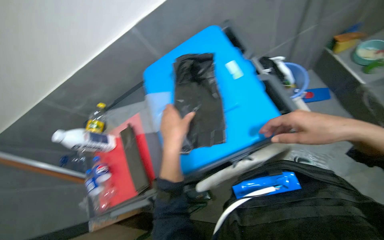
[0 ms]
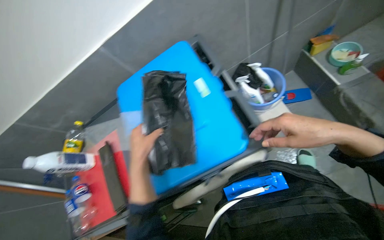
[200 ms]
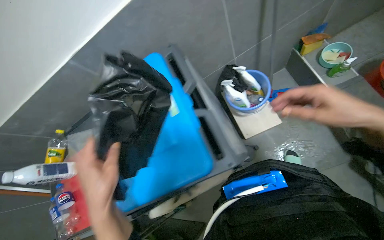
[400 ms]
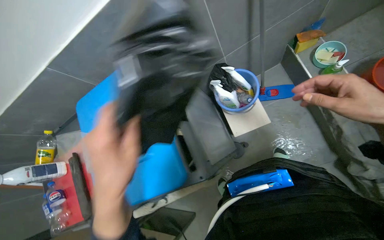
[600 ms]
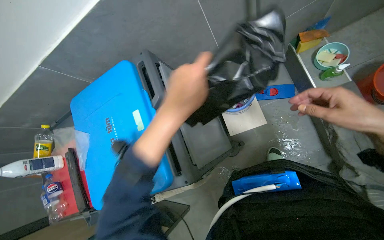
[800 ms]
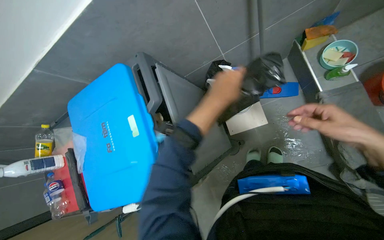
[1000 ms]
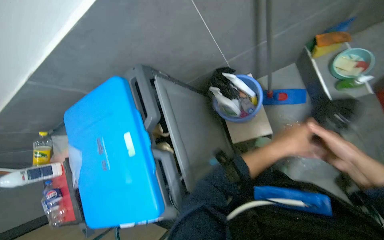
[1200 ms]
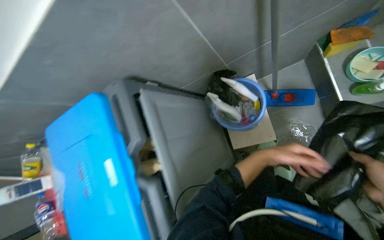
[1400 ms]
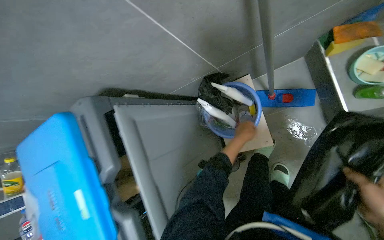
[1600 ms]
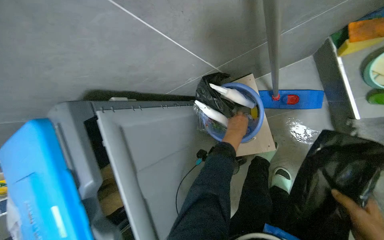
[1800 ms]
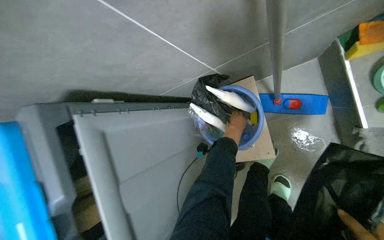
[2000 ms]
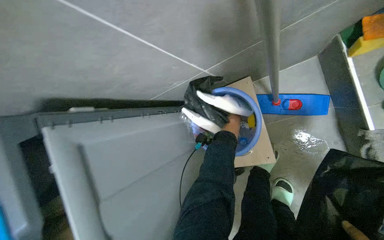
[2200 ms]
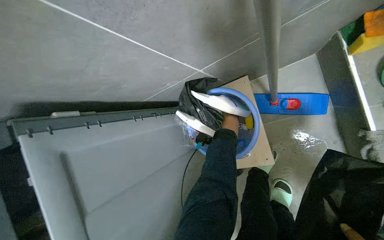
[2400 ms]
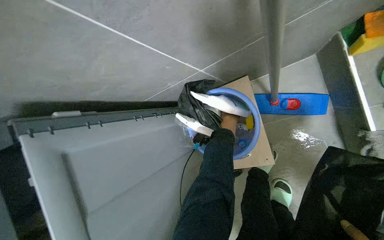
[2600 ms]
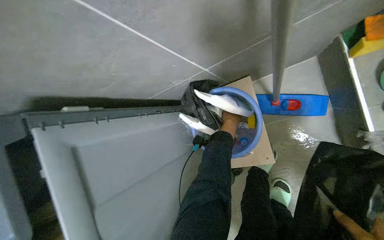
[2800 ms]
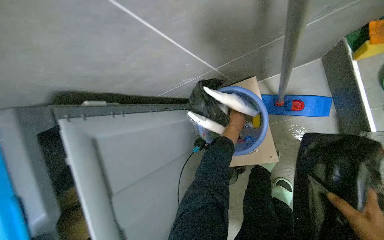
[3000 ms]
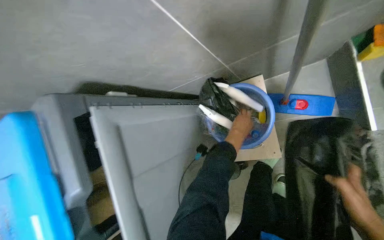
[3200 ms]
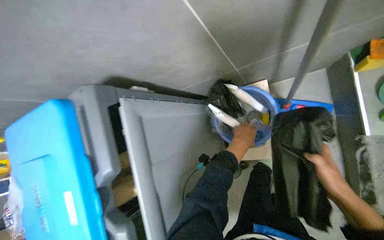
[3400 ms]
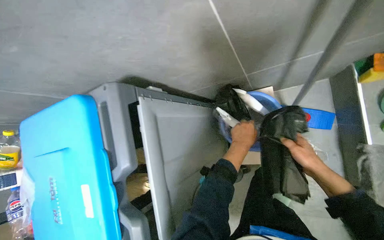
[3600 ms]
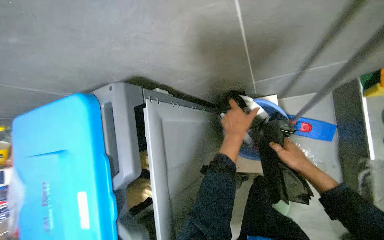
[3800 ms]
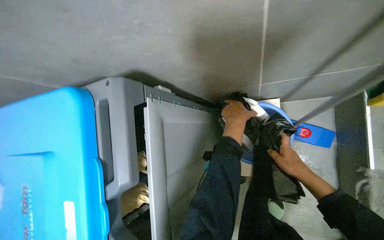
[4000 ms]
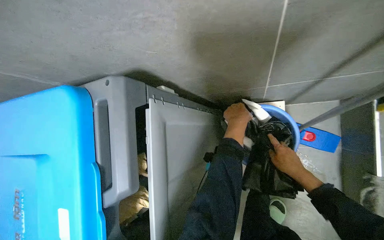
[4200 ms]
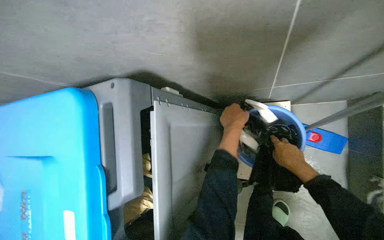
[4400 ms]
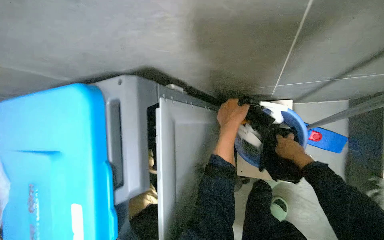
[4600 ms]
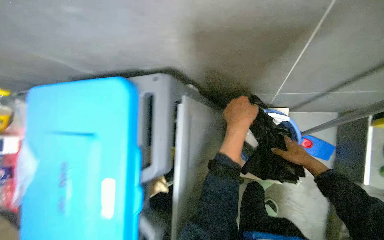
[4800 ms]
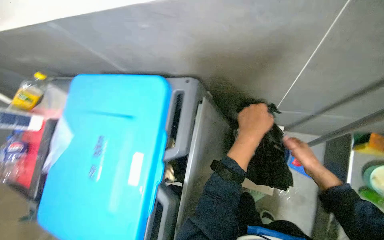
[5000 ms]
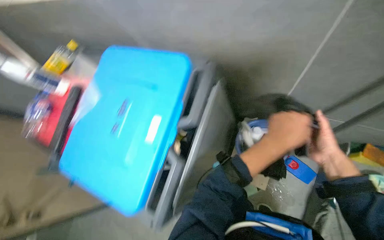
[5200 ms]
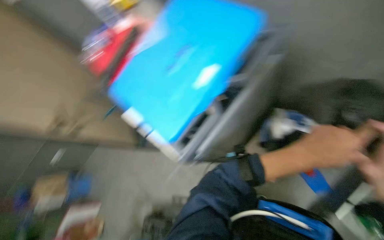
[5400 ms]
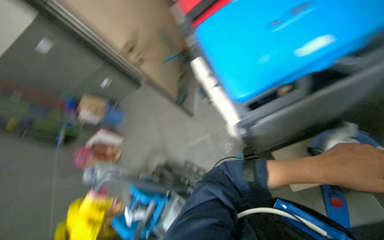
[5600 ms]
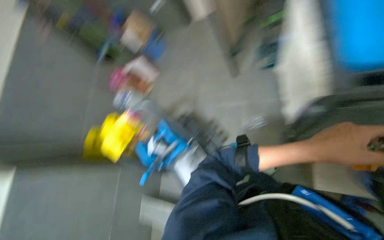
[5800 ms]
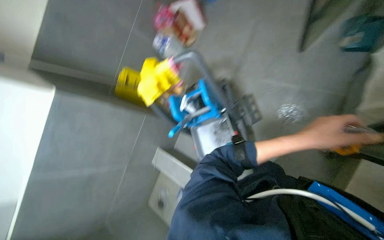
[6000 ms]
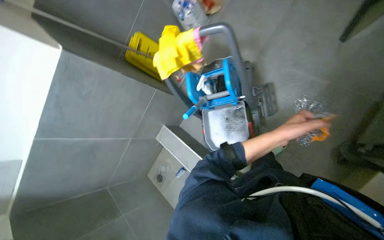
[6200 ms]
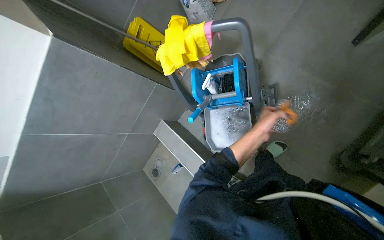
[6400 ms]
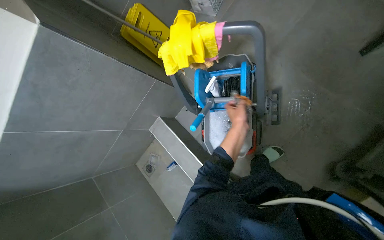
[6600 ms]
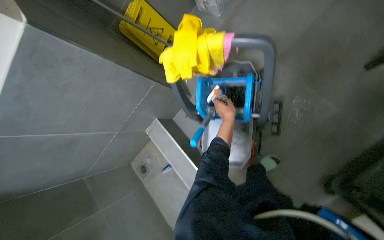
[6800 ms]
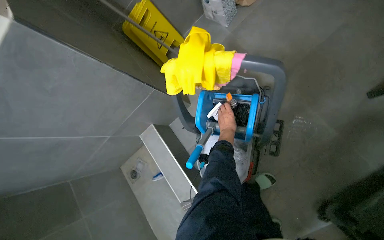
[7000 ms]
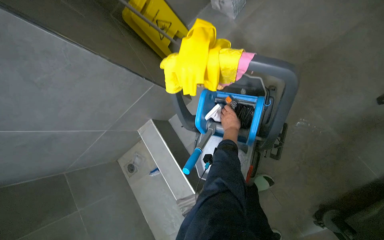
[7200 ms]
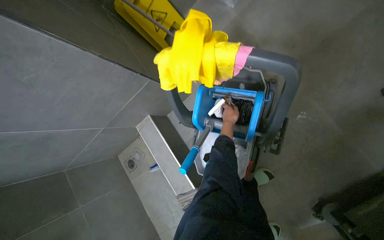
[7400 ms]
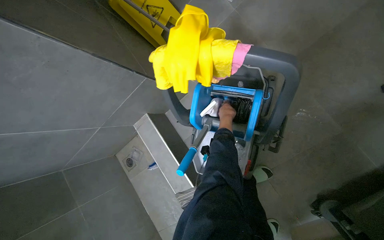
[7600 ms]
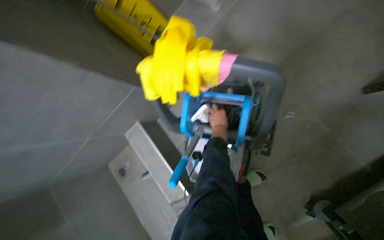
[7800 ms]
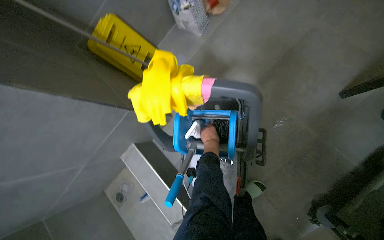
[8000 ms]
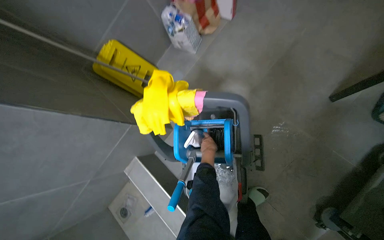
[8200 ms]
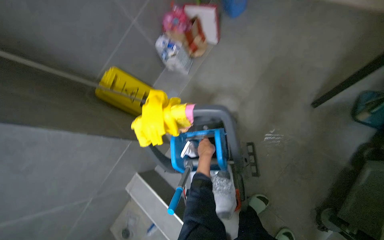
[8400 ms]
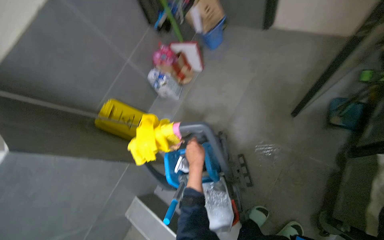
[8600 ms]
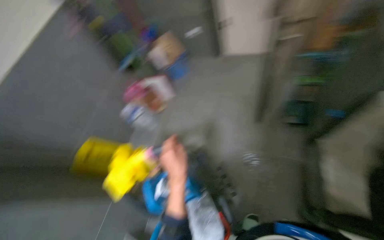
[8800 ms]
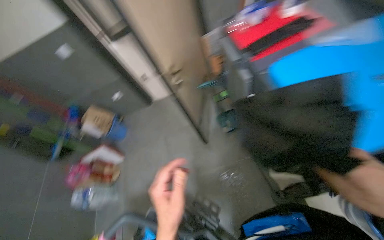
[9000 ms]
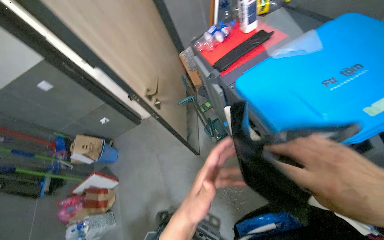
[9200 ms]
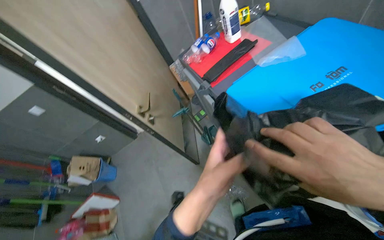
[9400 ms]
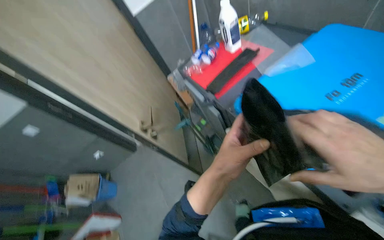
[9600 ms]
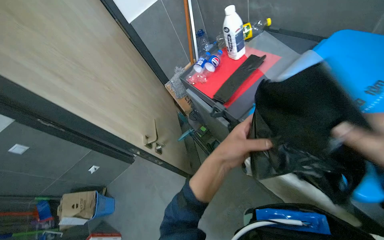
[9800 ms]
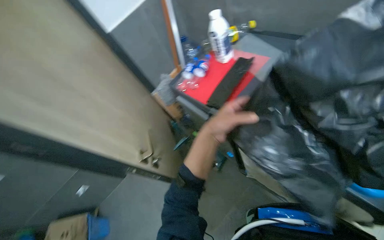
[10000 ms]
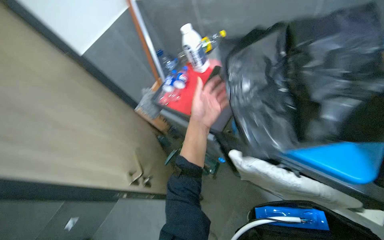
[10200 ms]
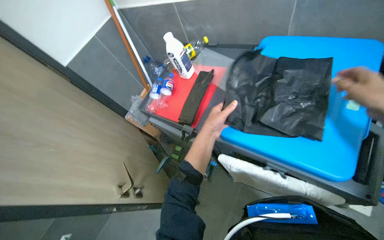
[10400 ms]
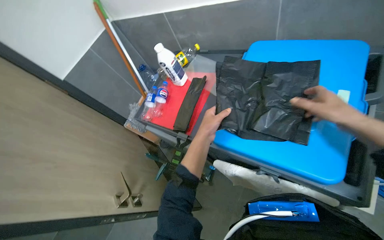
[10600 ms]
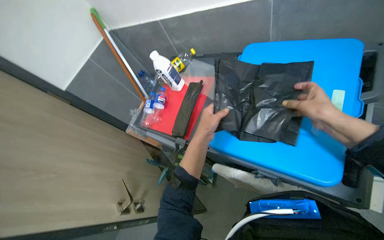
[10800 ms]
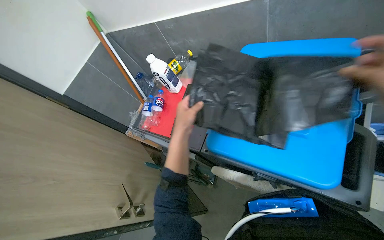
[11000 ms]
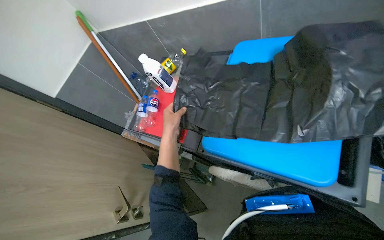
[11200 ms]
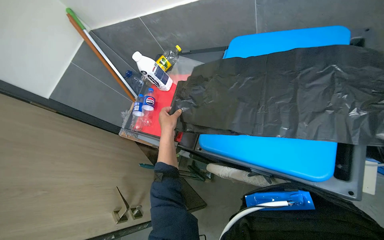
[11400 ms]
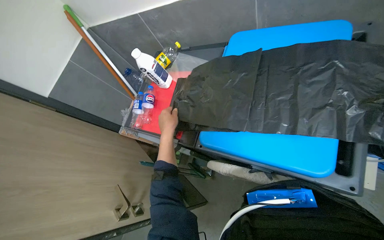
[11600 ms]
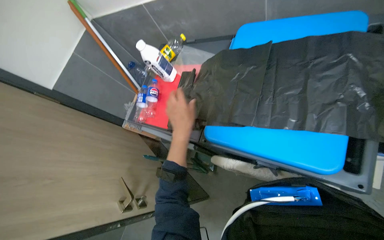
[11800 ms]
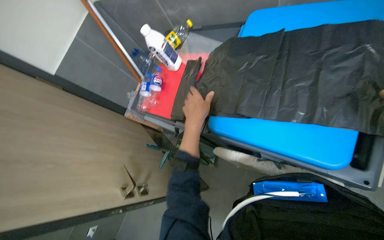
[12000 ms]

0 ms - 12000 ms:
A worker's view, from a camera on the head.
Job: preparing cleaning supplies.
The whole recording: Unfolding and preparing trash bags. The worker unfolds and neatly stacks black trash bags, then places them into a bucket.
0 ms - 1600 ms: The head travels about 70 cm. The camera pitches downward, by roughly 15 degrees.
1600 ms - 3000 ms: The left hand shifts some 20 cm farther from the camera and up the picture.
3000 ms - 4400 ms: The left hand shifts roughly 25 cm to the left and nearer to the camera.
4400 ms - 6000 ms: The camera travels approximately 60 cm. The head turns to the left by some 70 degrees. The view tilts approximately 25 degrees downward.
6000 ms - 7600 ms: The wearer moves roughly 50 cm. The view tilts about 25 degrees downward.
7600 ms - 9000 ms: The camera is carried approximately 60 cm. The head rotates approximately 65 degrees to the right. The wearer looks approximately 50 degrees further upward.
9000 ms - 10400 ms: The wearer looks about 40 degrees further to the right. The camera pitches upward, by about 15 degrees. The left hand heads up the picture and farther from the camera, covering about 60 cm.
10400 ms - 12000 ms: The left hand goes to the left and returns, some 5 cm each way.

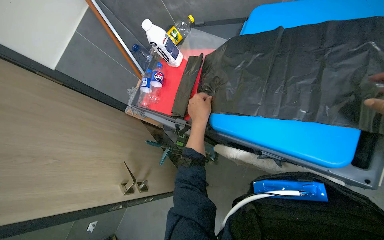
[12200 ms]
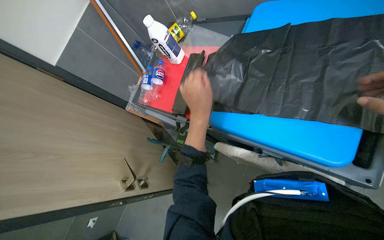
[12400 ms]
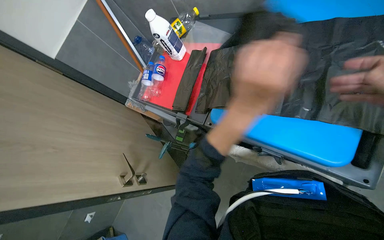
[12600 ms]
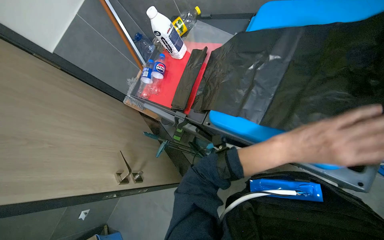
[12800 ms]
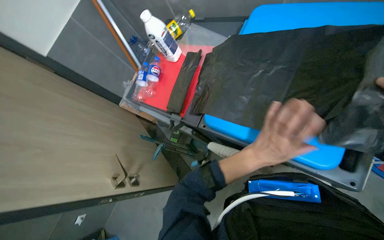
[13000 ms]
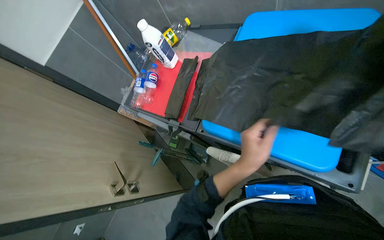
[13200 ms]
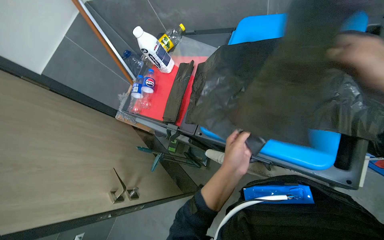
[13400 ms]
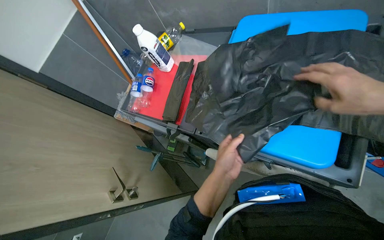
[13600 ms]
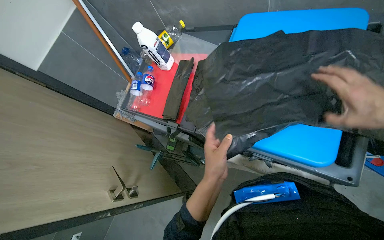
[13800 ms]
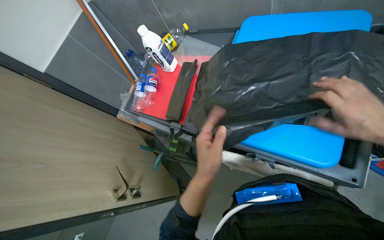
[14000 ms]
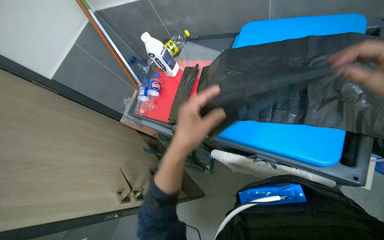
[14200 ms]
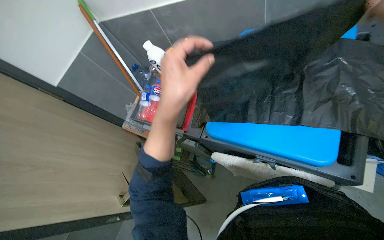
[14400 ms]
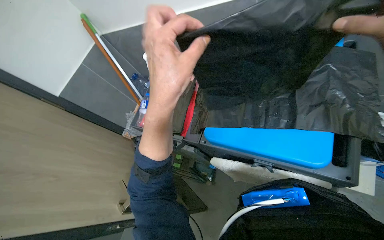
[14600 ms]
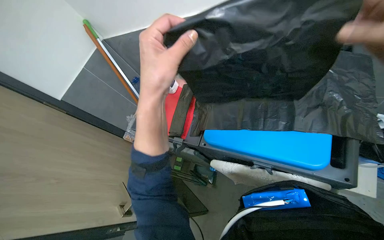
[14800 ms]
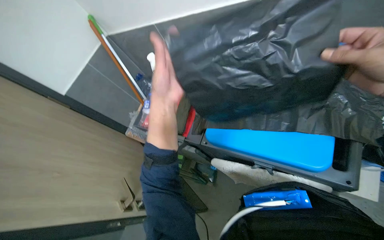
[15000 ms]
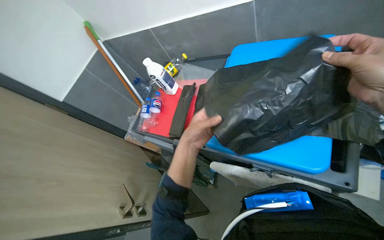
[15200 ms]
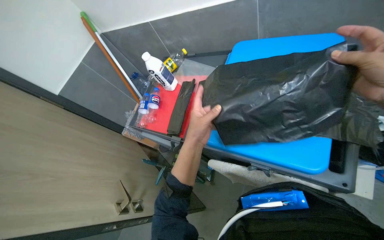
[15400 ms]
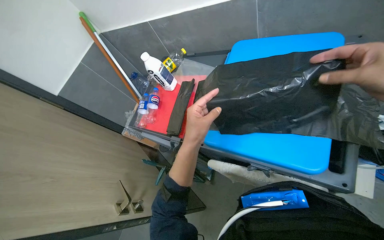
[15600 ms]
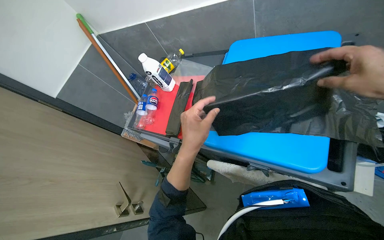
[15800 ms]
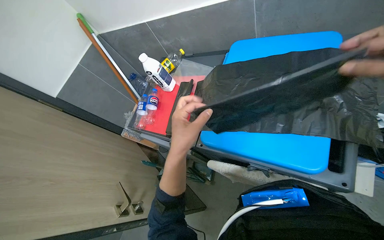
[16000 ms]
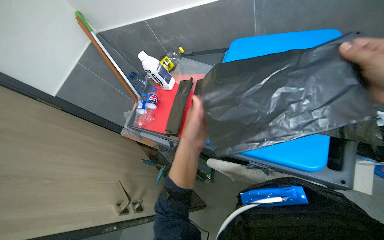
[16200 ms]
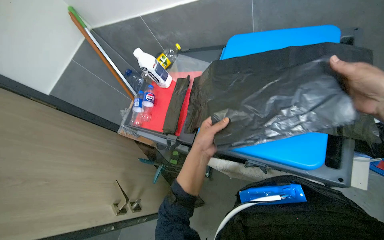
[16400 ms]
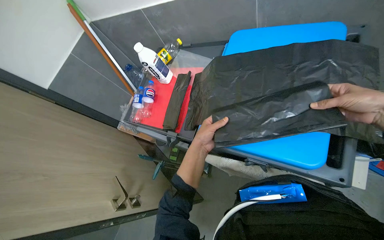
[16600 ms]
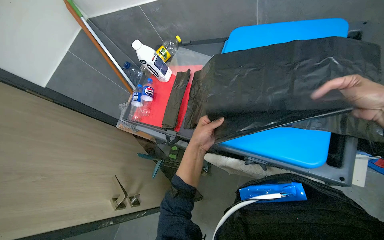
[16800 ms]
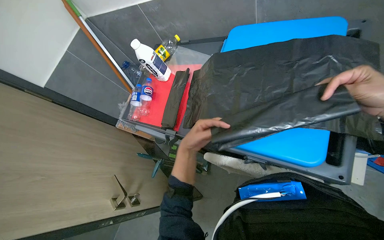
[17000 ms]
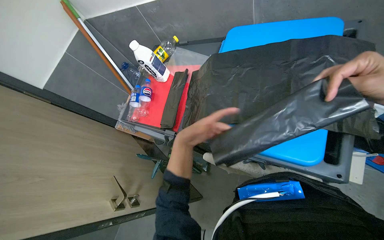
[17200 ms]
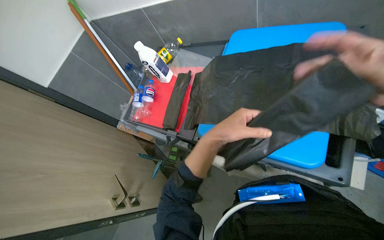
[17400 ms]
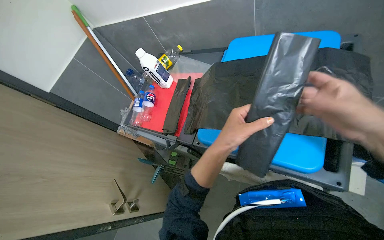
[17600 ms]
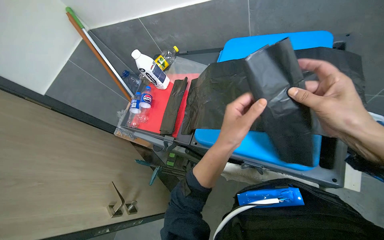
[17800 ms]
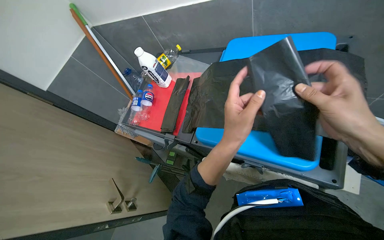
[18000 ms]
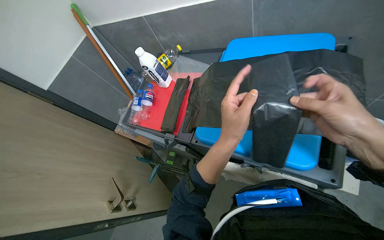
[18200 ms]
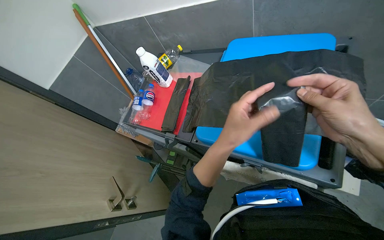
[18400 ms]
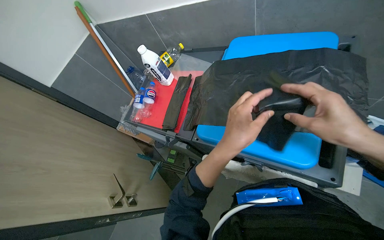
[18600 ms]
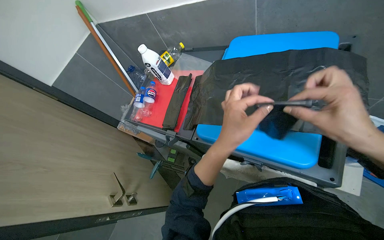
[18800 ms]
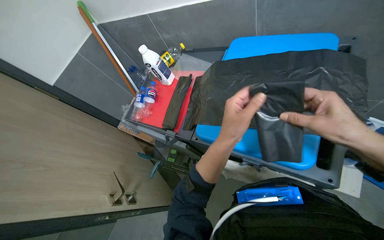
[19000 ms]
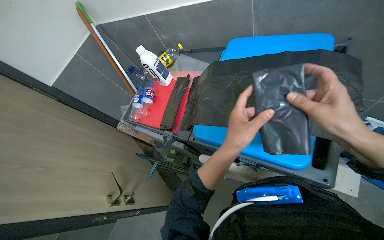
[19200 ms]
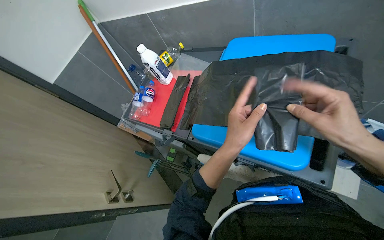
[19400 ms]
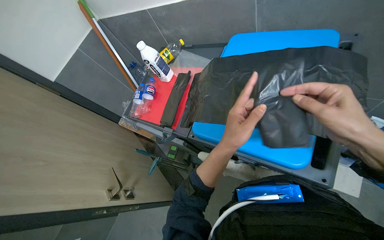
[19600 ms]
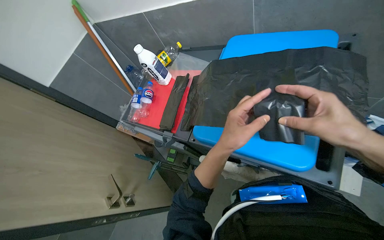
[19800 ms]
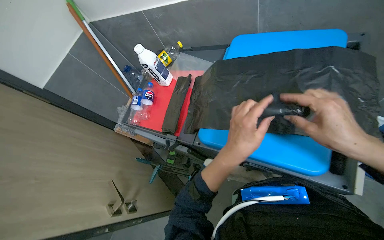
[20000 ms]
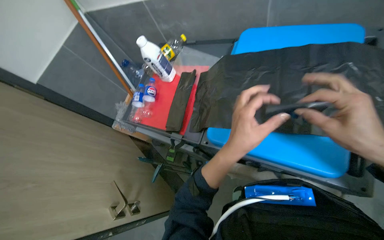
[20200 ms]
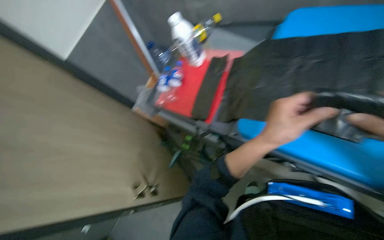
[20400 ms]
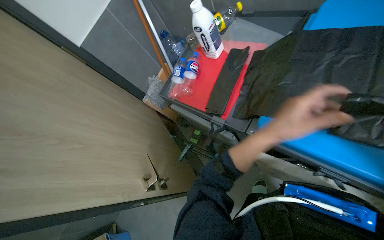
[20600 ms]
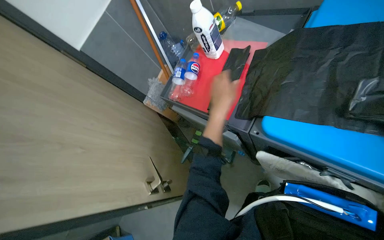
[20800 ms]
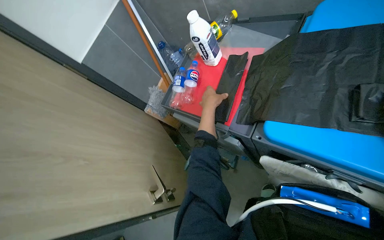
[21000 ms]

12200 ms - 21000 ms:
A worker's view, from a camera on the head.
Job: preparing cleaning supplies.
The whole recording: Unfolding and preparing trash bags. The worker unfolds and neatly stacks black trash bags, then places them into a bucket.
12200 ms - 13600 ms: The left hand is displaced down the picture and nearer to the camera by approximately 20 cm, and reaches approximately 20 cm to the right, then returns.
13600 ms - 15200 ms: The left hand moves to the left, approximately 10 cm, and reaches about 20 cm up the picture, then returns.
16600 ms - 18000 ms: The left hand is displaced nearer to the camera and to the right by approximately 10 cm.
18000 ms - 19600 ms: The hands make small movements and keep their place.
19600 ms - 21000 ms: The left hand travels to the left, farther from the camera and up the picture by roughly 40 cm.
